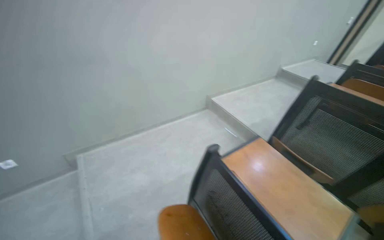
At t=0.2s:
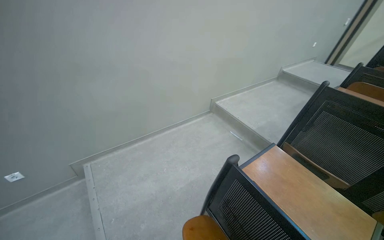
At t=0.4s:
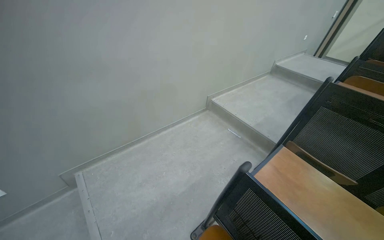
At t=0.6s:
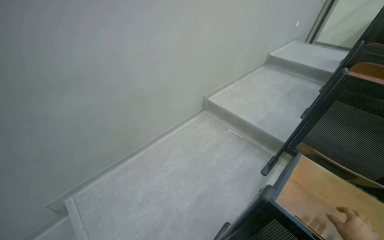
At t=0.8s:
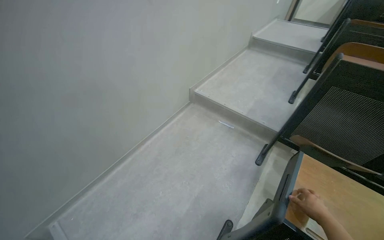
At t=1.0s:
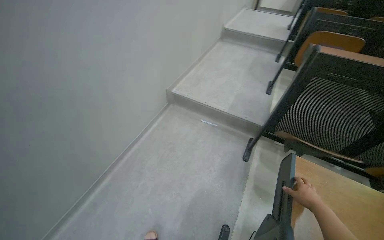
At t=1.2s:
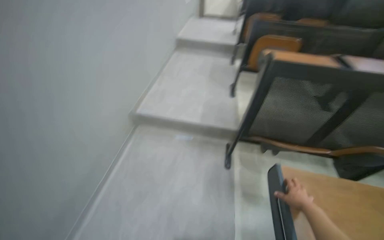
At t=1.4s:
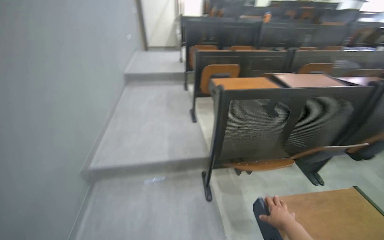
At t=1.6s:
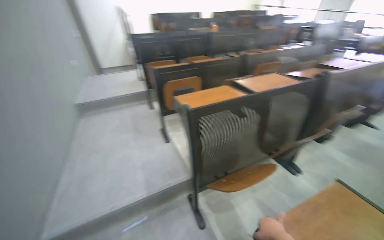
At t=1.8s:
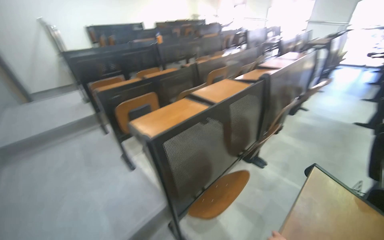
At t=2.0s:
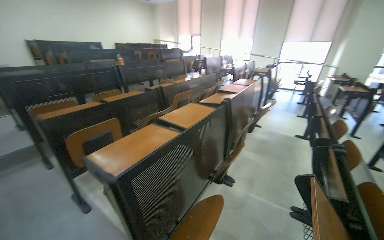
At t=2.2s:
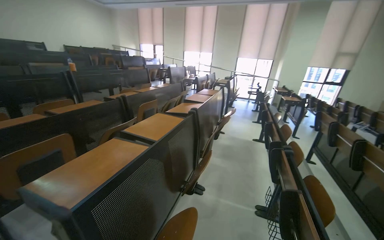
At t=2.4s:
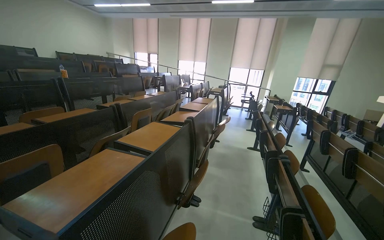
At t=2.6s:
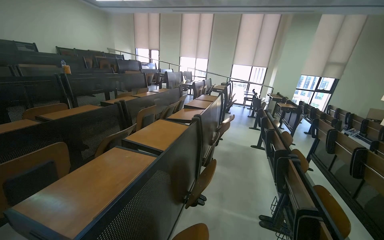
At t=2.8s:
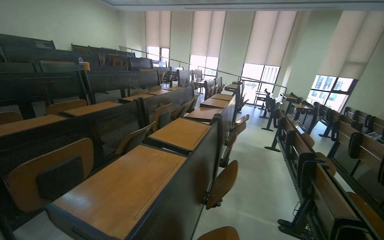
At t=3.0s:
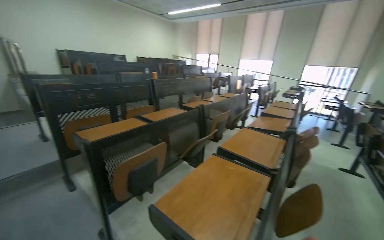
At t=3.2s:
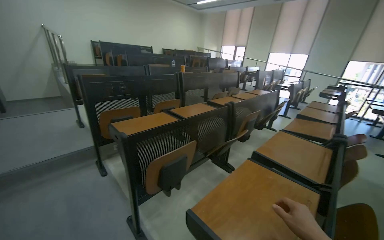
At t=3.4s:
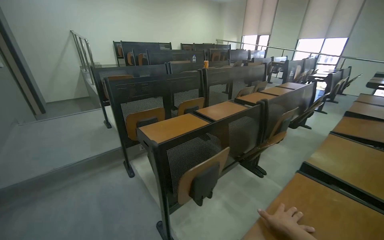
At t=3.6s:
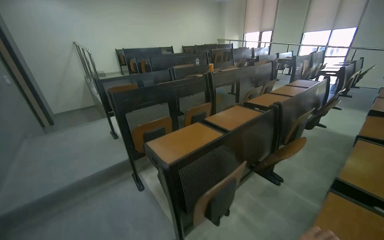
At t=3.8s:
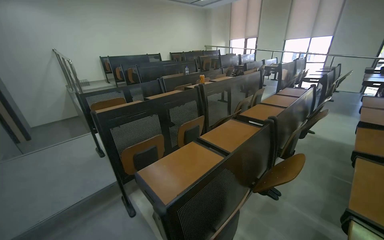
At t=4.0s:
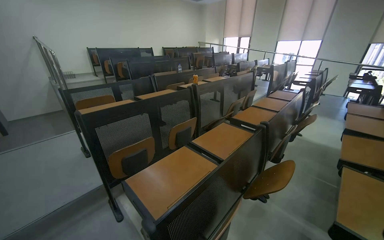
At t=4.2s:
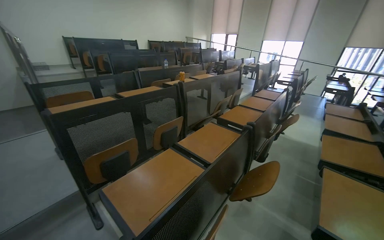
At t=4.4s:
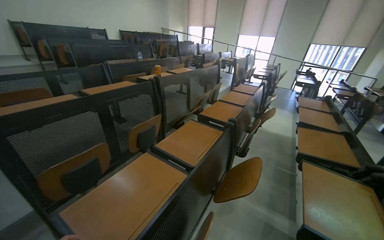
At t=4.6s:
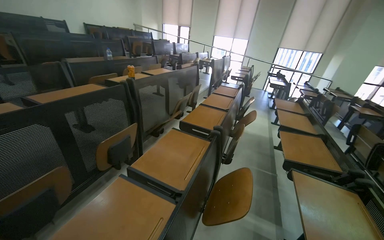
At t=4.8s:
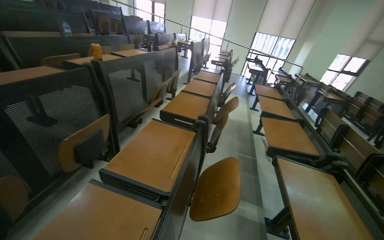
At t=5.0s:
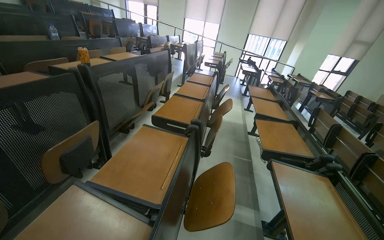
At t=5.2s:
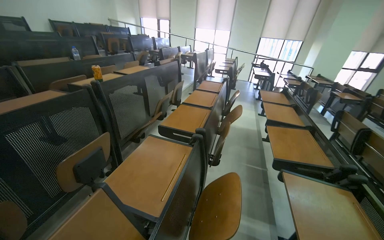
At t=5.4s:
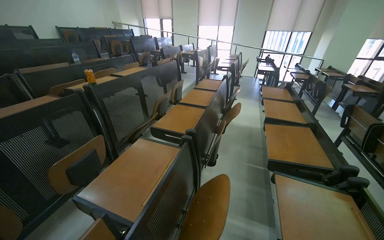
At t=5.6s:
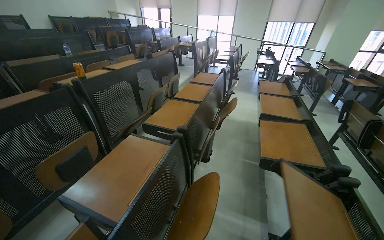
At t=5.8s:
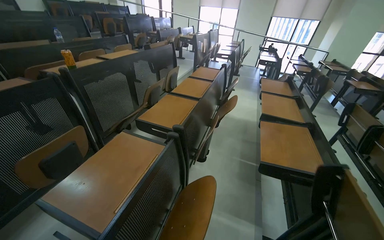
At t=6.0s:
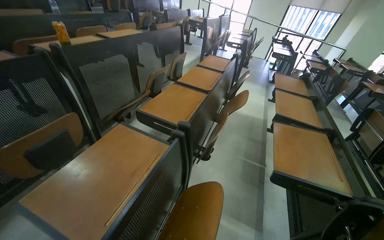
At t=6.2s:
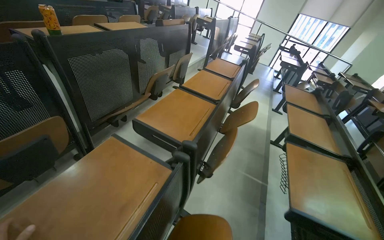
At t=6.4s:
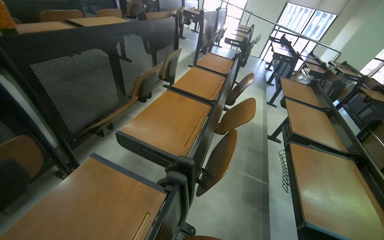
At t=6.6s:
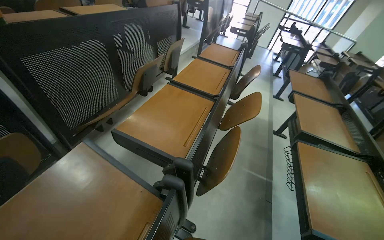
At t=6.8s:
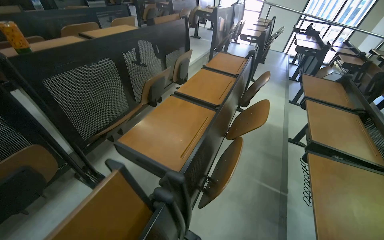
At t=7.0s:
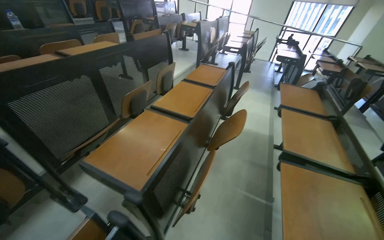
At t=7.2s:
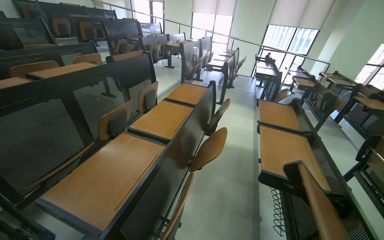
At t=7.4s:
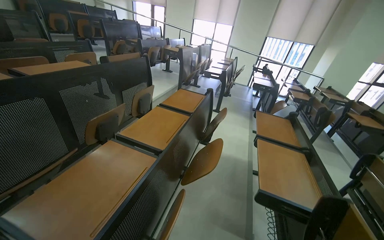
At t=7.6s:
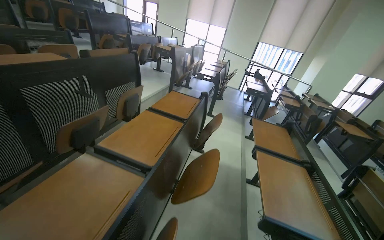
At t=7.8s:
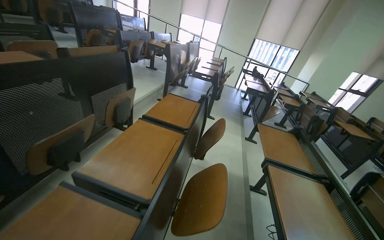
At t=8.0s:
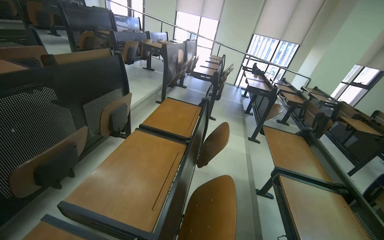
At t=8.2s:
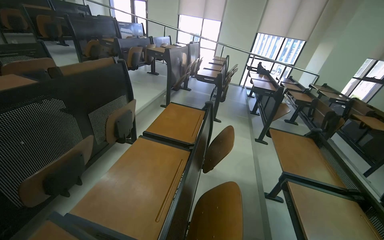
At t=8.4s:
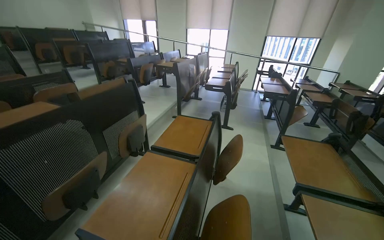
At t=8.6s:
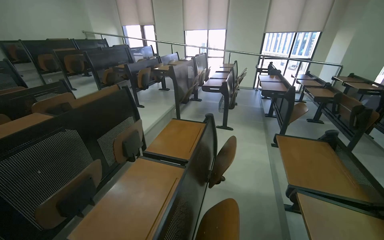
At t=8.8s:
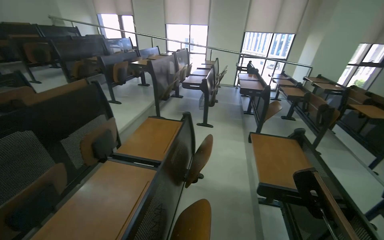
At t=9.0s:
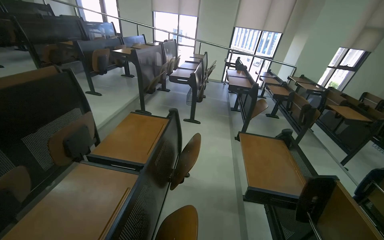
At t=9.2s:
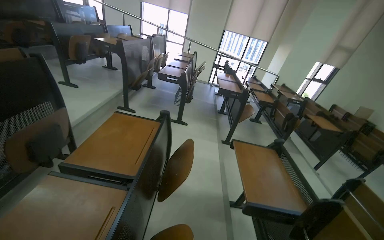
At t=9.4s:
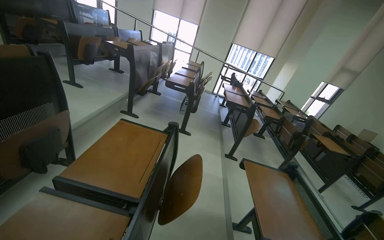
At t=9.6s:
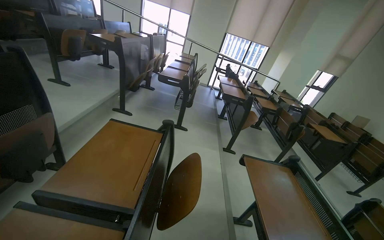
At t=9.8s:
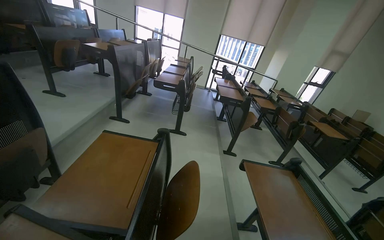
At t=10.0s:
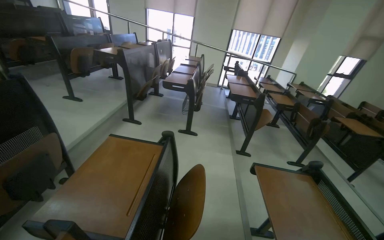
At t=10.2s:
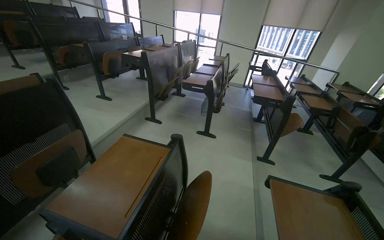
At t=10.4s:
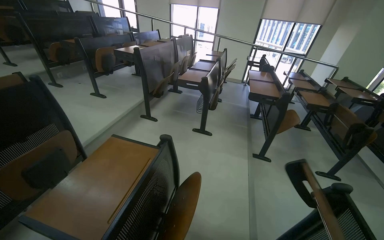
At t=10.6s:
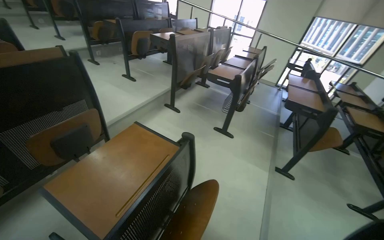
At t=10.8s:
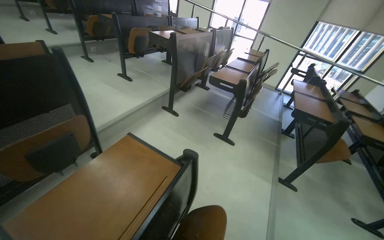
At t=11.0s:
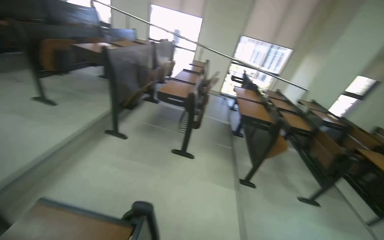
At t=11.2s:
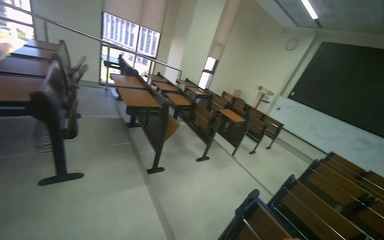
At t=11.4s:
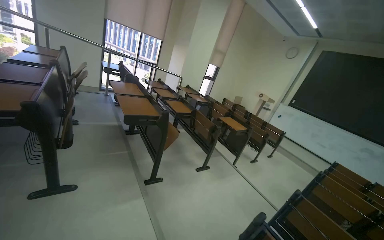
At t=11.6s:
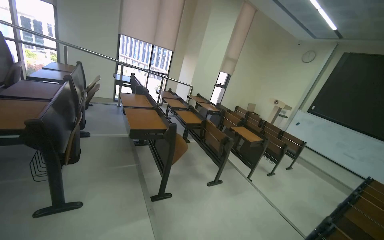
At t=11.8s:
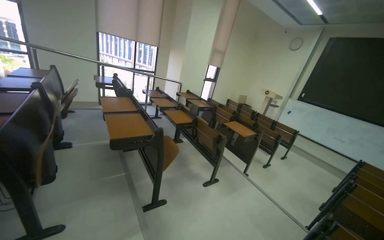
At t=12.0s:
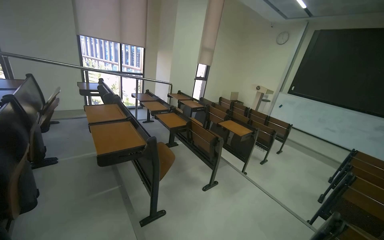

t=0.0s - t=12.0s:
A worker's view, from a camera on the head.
Job: wiping surfaces.
The whole recording: Wiping desks and switches in lecture hall. The worker wipes down light switches and desks in the lecture hall with a yellow cloth.
t=0.0s - t=1.6s: The wearer moves roughly 80 cm. The head rotates approximately 80 degrees to the right.
t=1.6s - t=3.0s: The camera travels approximately 60 cm. The head rotates about 30 degrees to the right. The wearer looks about 15 degrees further upward.
t=3.0s - t=4.4s: The camera is carried roughly 70 cm.
t=4.4s - t=6.0s: The head travels about 60 cm. The view tips downward by some 10 degrees.
t=6.0s - t=7.6s: The camera travels about 70 cm.
t=7.6s - t=9.0s: The camera travels about 50 cm.
t=9.0s - t=10.4s: The camera is carried approximately 40 cm.
t=10.4s - t=12.0s: The head travels some 80 cm. The head turns to the right by approximately 55 degrees.

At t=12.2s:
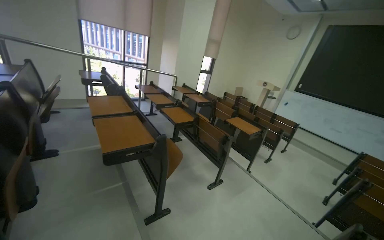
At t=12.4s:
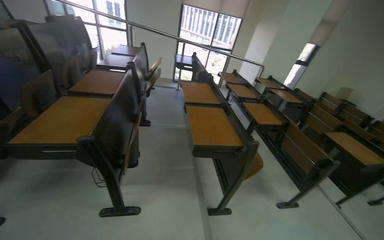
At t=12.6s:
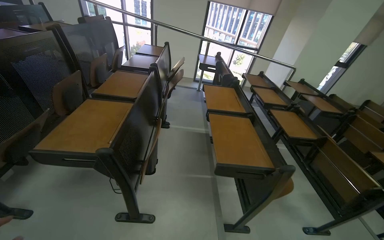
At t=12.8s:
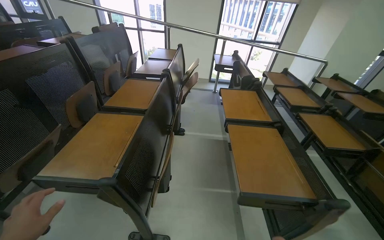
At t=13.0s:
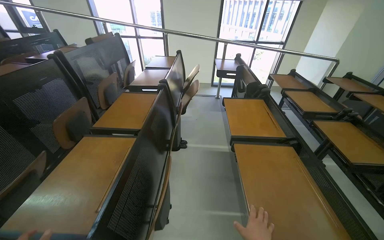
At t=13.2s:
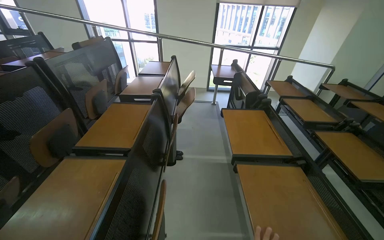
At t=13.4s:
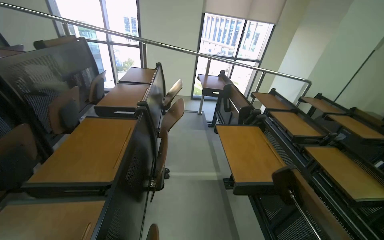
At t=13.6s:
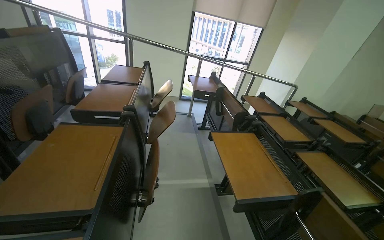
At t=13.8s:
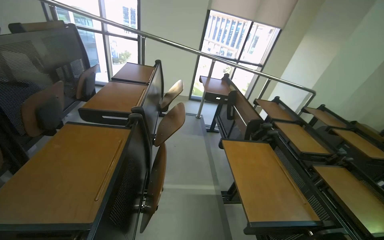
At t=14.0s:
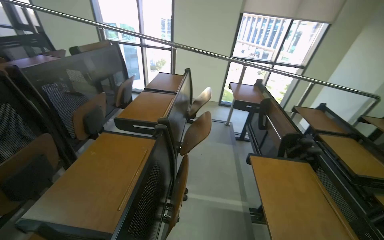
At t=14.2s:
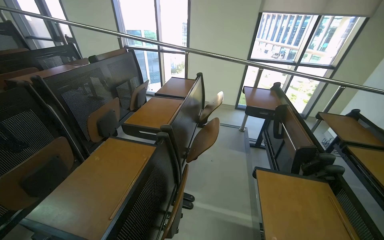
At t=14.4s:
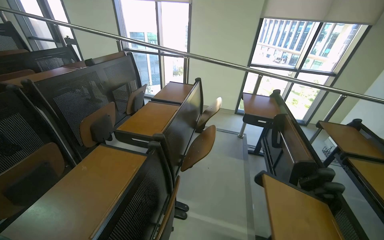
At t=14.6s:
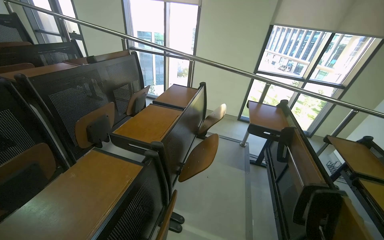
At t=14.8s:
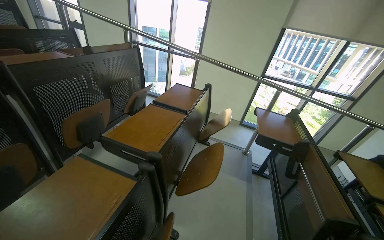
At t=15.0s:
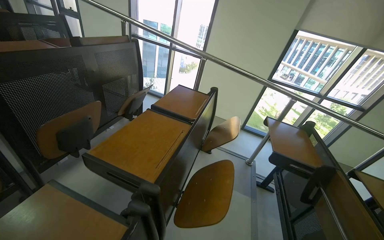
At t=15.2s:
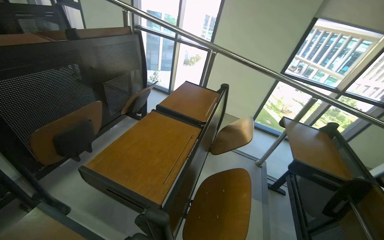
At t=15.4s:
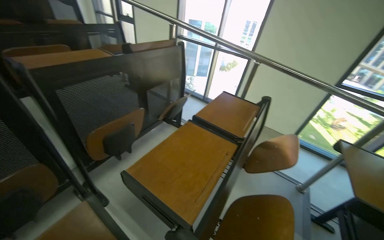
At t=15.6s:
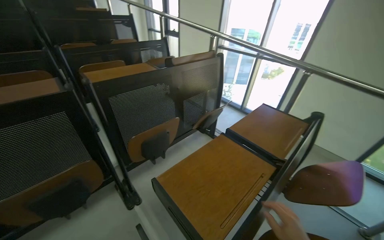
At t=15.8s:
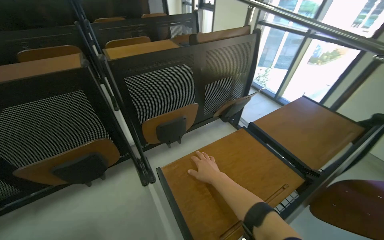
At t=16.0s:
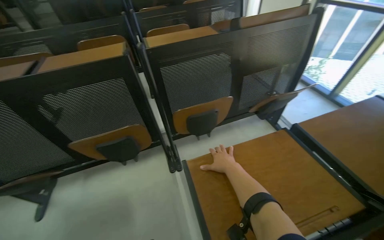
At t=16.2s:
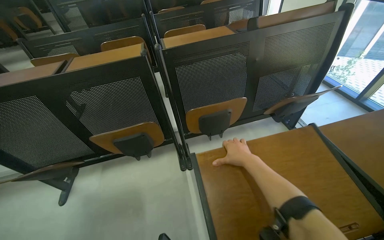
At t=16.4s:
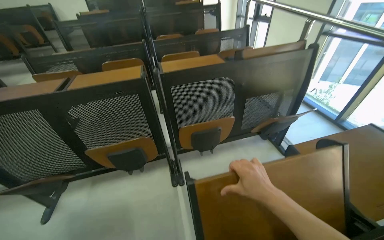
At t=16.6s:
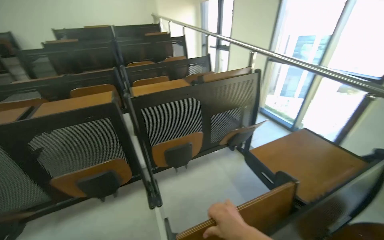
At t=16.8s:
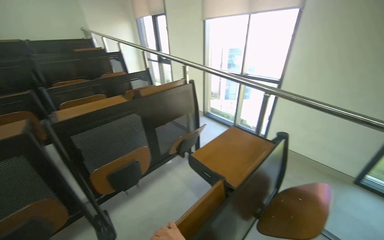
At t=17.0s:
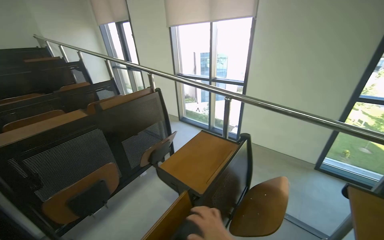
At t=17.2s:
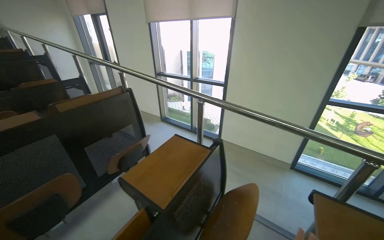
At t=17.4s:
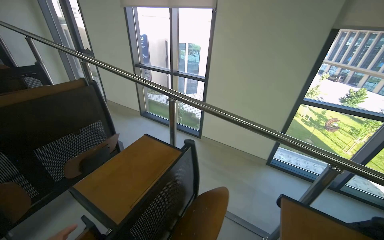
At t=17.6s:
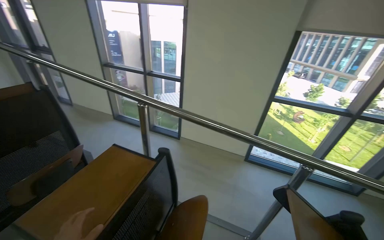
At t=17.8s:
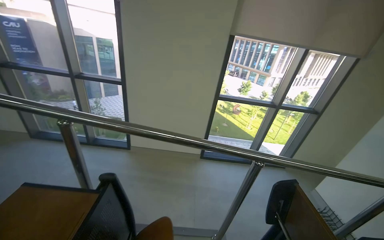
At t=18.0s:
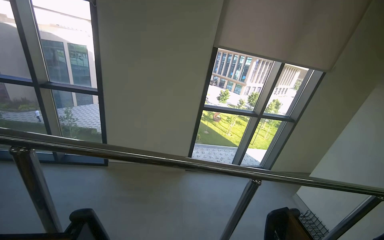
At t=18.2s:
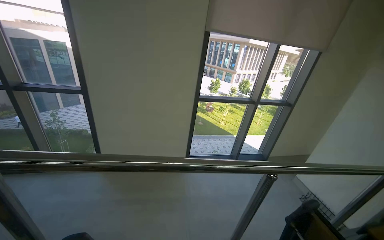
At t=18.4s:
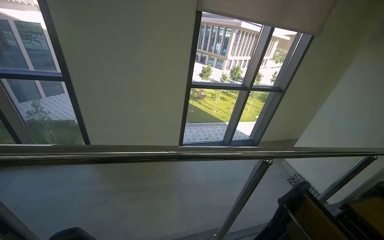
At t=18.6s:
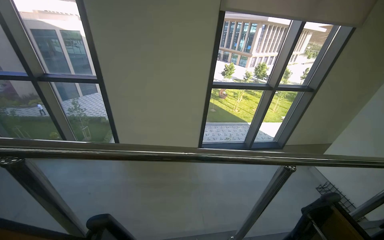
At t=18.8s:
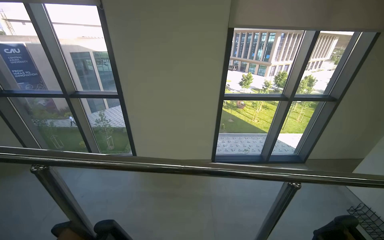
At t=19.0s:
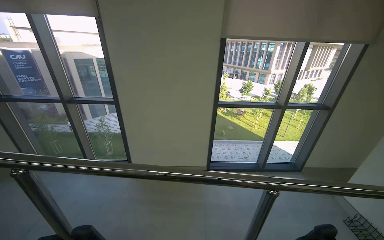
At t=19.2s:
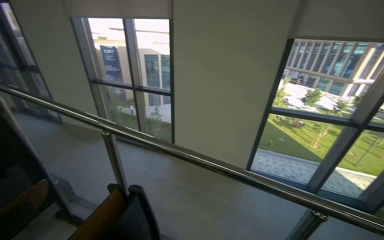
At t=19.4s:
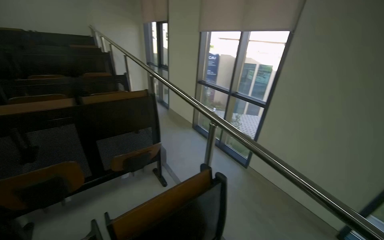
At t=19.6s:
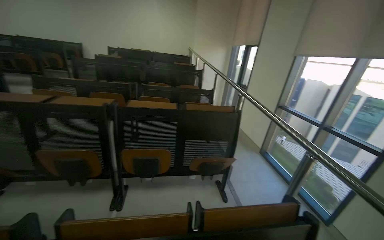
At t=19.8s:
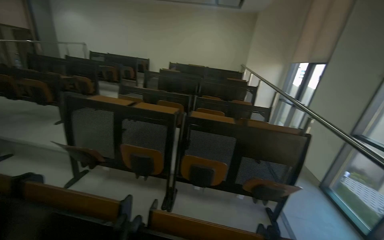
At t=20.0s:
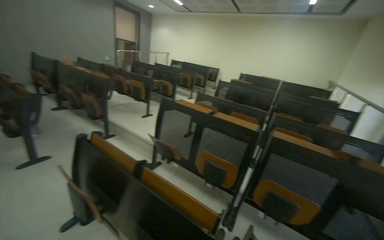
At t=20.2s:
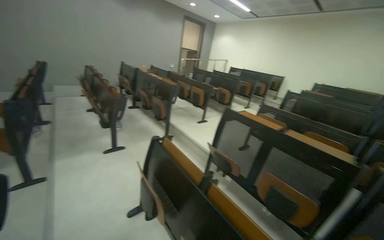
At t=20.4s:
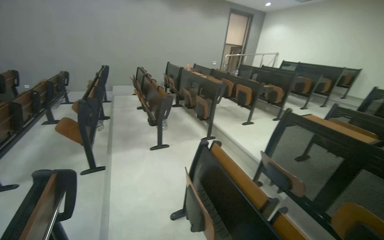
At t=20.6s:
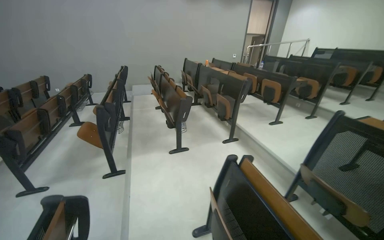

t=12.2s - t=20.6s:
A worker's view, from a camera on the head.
Job: wiping surfaces.
The whole recording: Wiping desks and switches in lecture hall. The worker wipes down light switches and desks in the lecture hall with a yellow cloth.
t=12.2s - t=13.6s: The head travels approximately 1 m. The head rotates approximately 30 degrees to the left.
t=13.6s - t=15.0s: The wearer moves approximately 60 cm. The wearer's head swings approximately 30 degrees to the left.
t=15.0s - t=16.4s: The head turns to the left by some 60 degrees.
t=16.4s - t=17.8s: The camera is carried some 70 cm. The wearer's head swings some 75 degrees to the right.
t=19.2s - t=20.6s: The camera is carried roughly 1.5 m. The head turns to the left by roughly 135 degrees. The view tips upward by approximately 15 degrees.
